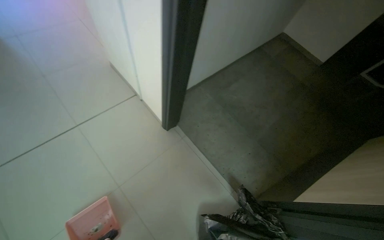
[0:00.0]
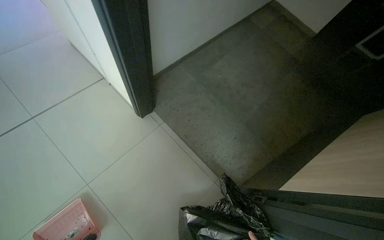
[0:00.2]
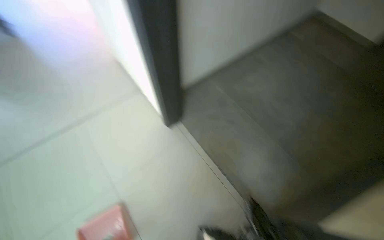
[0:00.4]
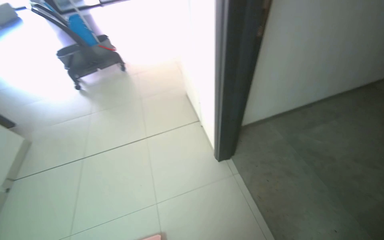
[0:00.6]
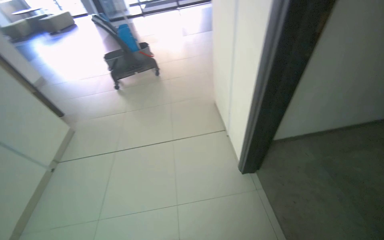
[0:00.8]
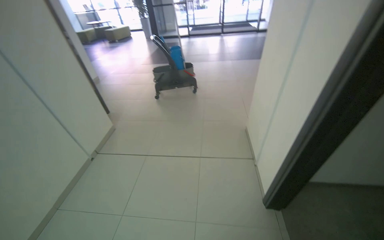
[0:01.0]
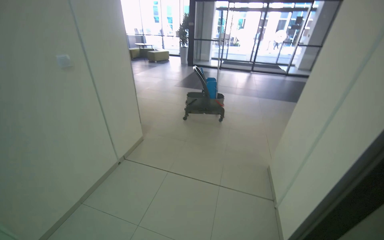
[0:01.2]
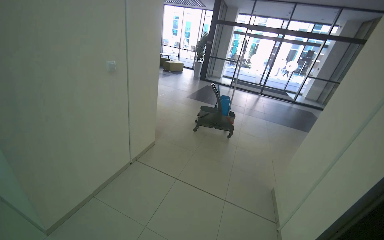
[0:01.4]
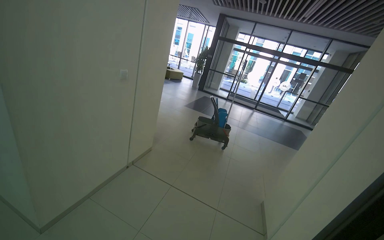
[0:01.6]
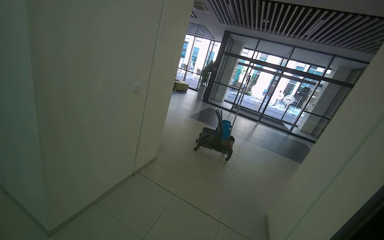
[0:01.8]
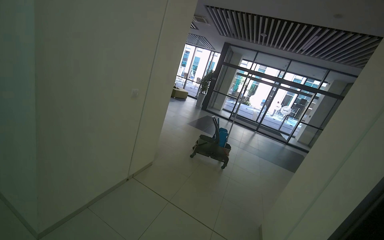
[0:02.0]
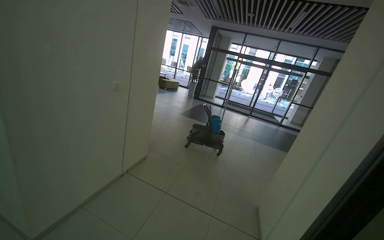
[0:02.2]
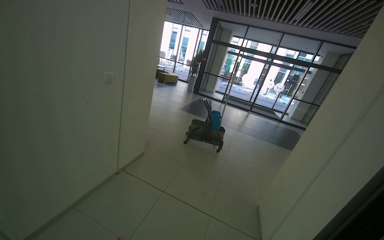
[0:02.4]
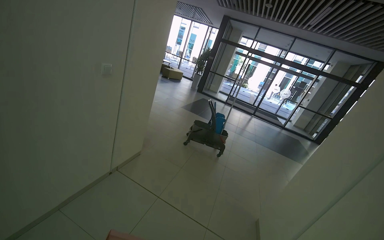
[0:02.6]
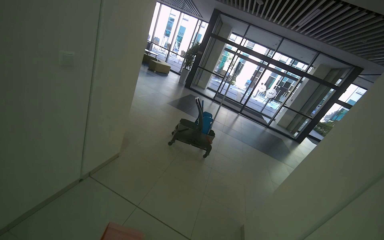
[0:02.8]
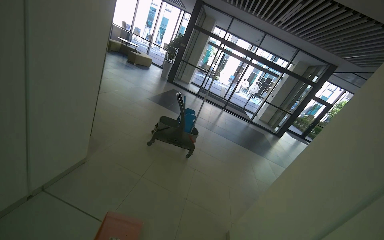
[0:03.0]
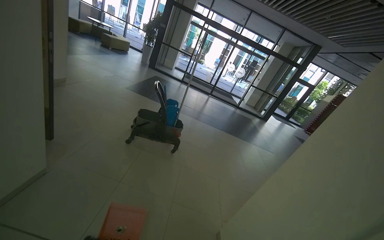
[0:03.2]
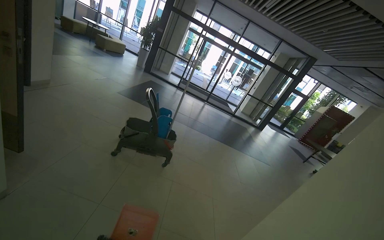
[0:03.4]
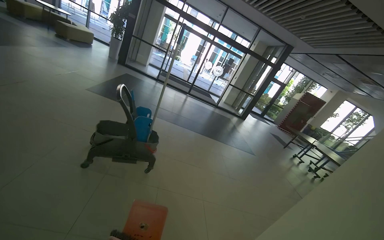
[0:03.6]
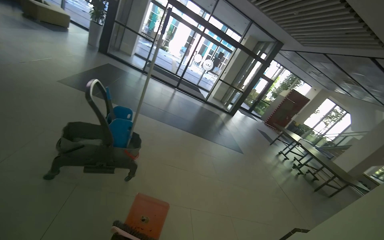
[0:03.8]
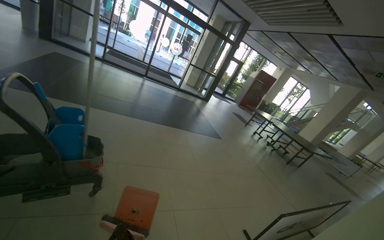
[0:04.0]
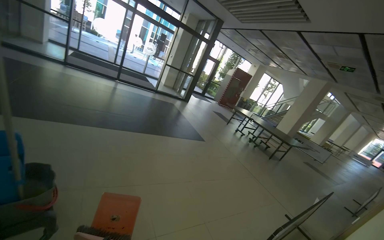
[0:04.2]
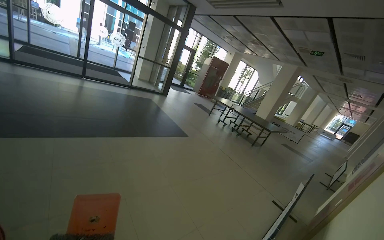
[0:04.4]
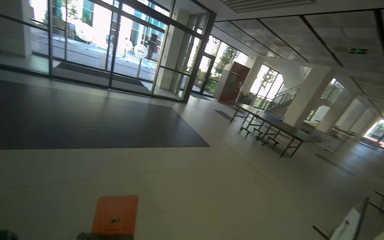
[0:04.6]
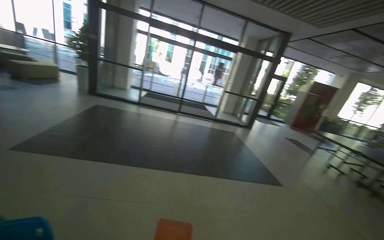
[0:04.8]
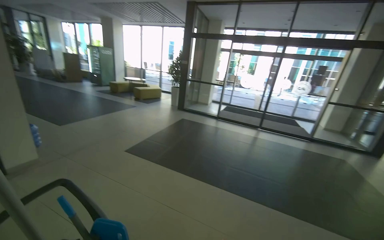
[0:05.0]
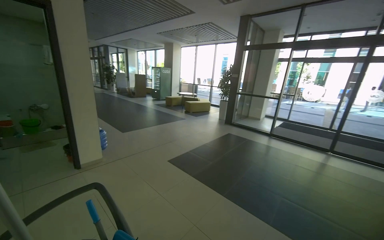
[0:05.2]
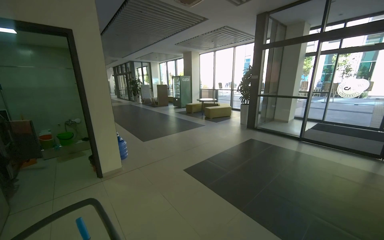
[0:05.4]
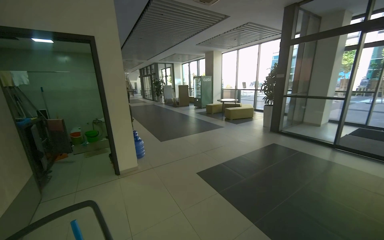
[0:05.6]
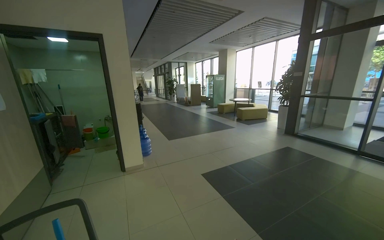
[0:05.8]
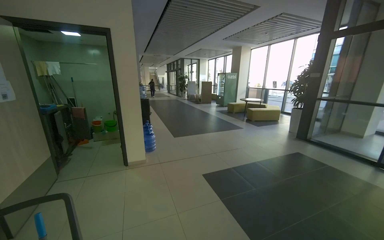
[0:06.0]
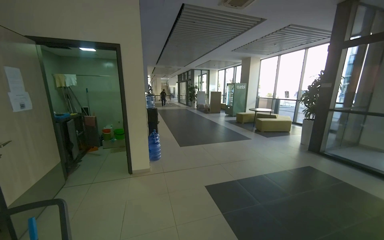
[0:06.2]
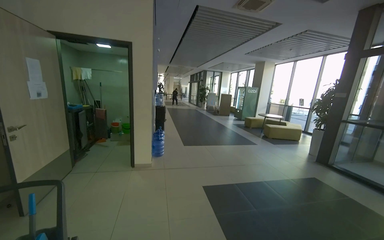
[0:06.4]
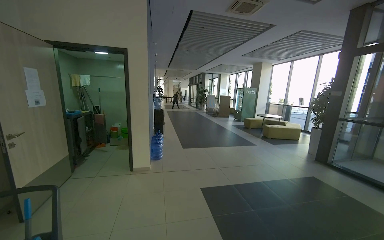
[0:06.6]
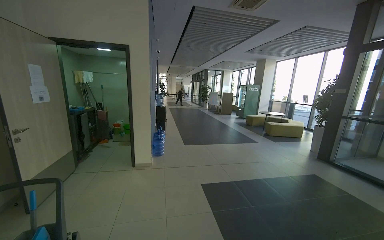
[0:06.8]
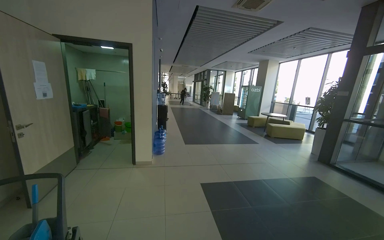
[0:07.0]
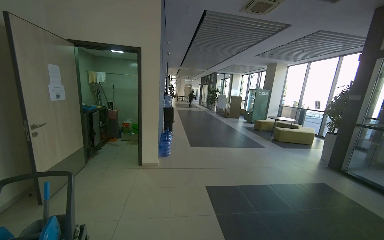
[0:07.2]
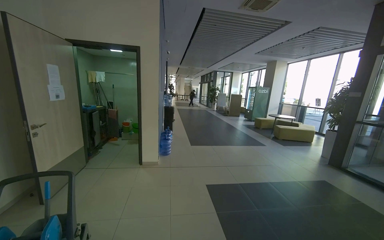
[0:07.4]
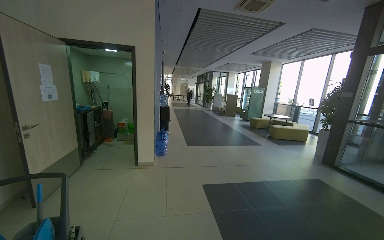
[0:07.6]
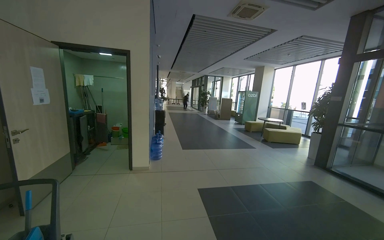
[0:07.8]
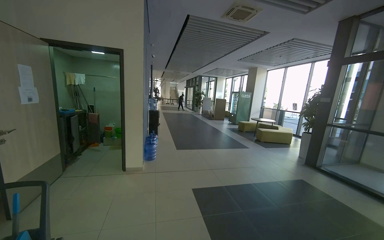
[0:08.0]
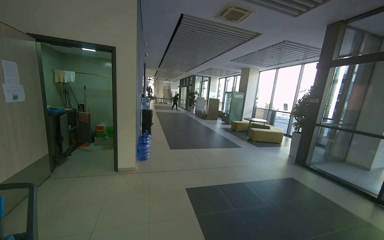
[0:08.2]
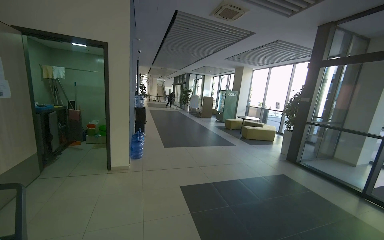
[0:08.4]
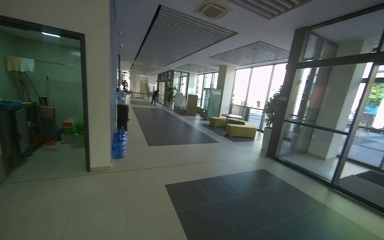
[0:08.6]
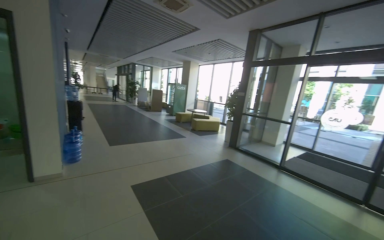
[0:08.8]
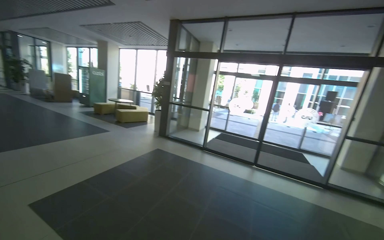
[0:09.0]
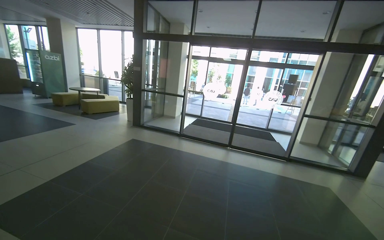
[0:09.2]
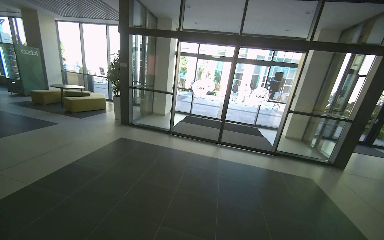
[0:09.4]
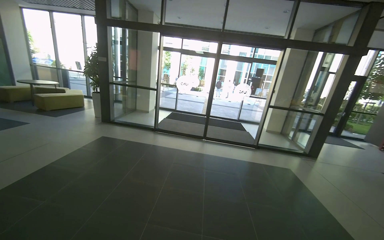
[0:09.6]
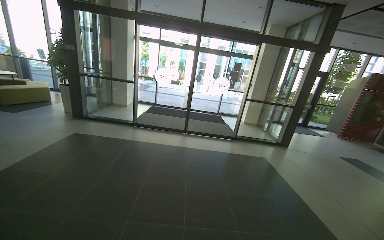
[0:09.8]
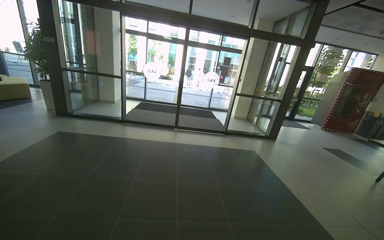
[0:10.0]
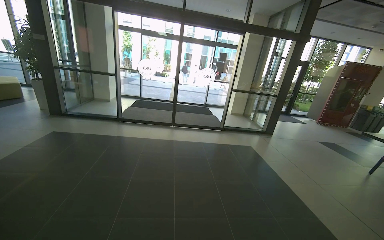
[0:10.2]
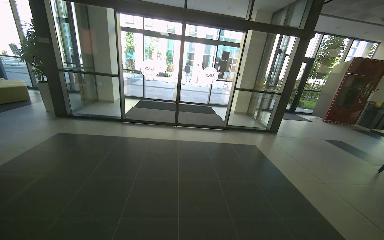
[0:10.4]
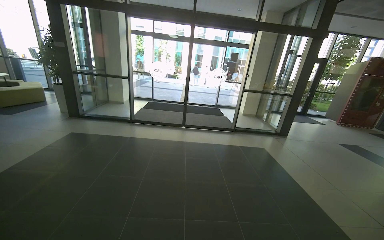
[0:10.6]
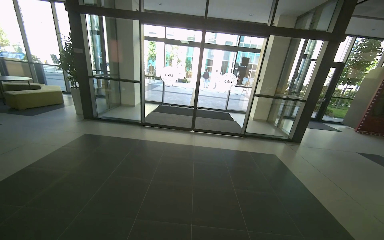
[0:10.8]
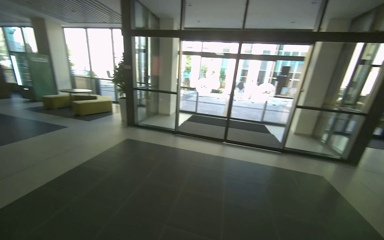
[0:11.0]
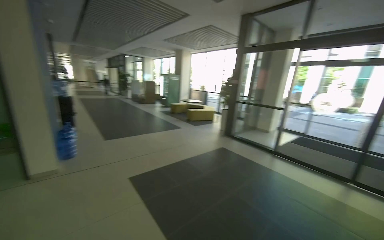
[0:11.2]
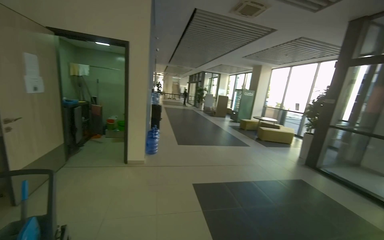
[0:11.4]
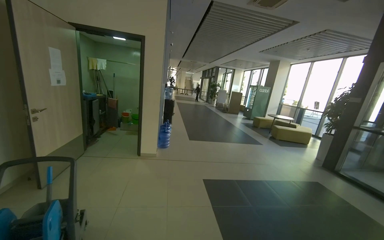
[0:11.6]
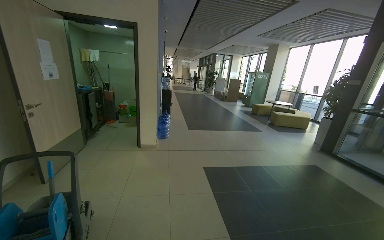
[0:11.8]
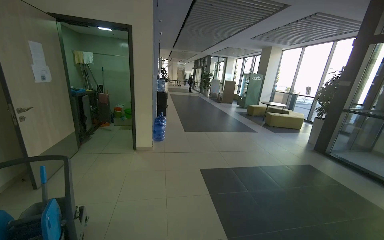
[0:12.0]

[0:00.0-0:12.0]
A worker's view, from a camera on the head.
Job: sweeping floor.
The whole recording: Sweeping hallway floor. The worker sweeps debris from the hallway floor into a dustpan.
0:00.0 to 0:01.6: The camera travels roughly 60 cm. The head turns to the left by approximately 50 degrees. The view tilts some 10 degrees upward.
0:01.6 to 0:03.0: The wearer moves approximately 60 cm.
0:03.0 to 0:04.4: The wearer moves about 1.5 m. The head turns to the right by some 45 degrees. The view tips downward by roughly 20 degrees.
0:04.4 to 0:06.0: The camera is carried about 1.5 m. The wearer looks some 105 degrees further to the left. The view tips upward by roughly 20 degrees.
0:07.6 to 0:09.0: The view pans to the right by about 55 degrees.
0:09.0 to 0:10.4: The wearer looks roughly 30 degrees further to the right. The view tilts some 15 degrees downward.
0:10.4 to 0:12.0: The wearer looks about 85 degrees further to the left.

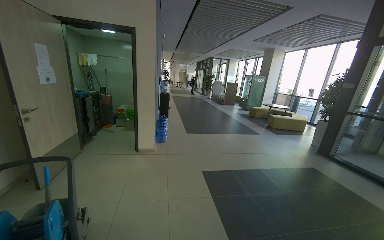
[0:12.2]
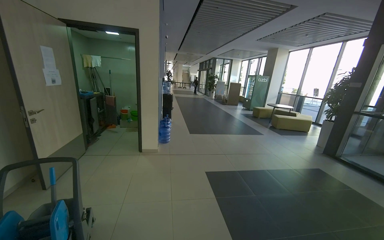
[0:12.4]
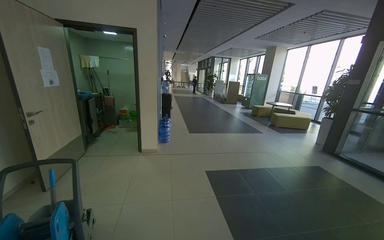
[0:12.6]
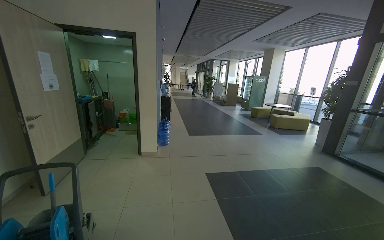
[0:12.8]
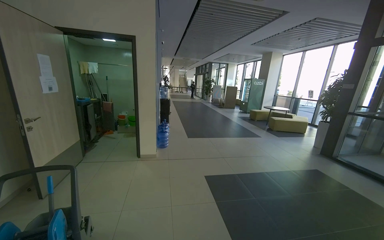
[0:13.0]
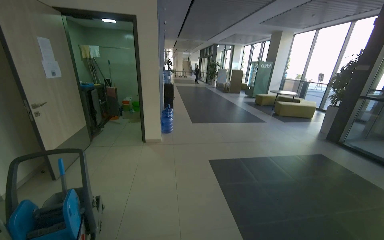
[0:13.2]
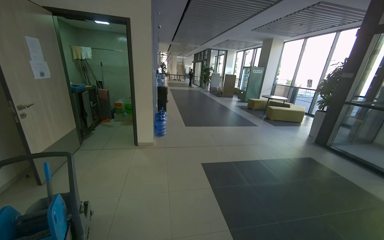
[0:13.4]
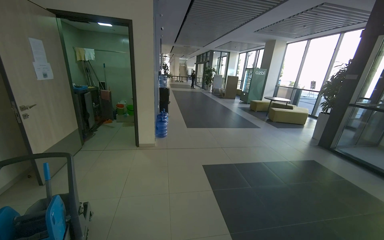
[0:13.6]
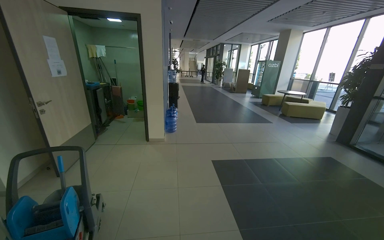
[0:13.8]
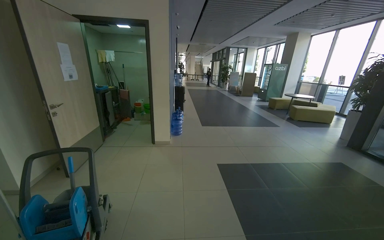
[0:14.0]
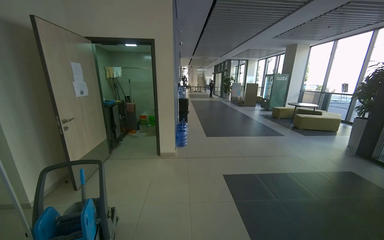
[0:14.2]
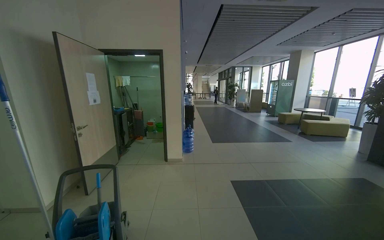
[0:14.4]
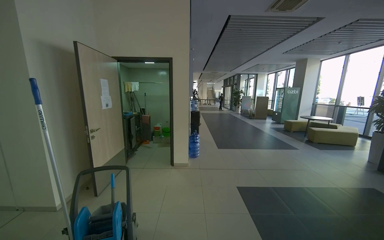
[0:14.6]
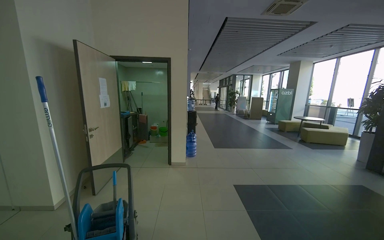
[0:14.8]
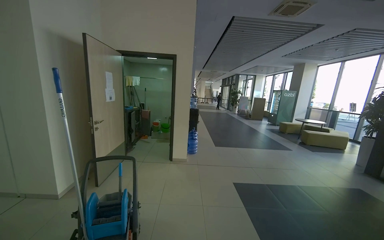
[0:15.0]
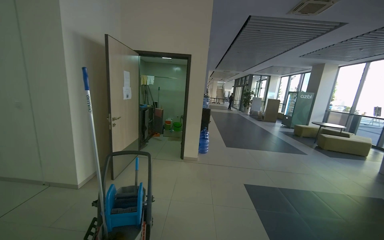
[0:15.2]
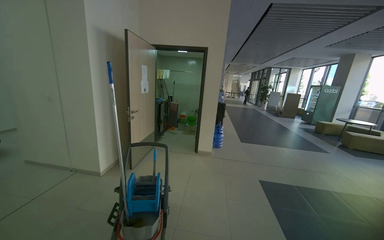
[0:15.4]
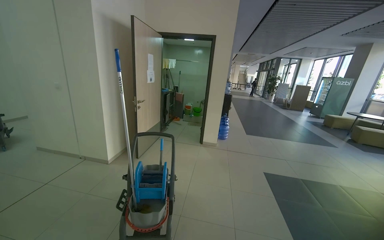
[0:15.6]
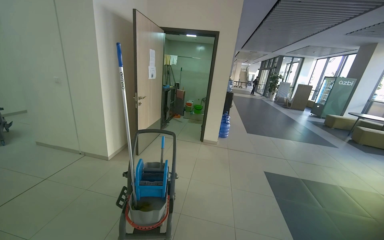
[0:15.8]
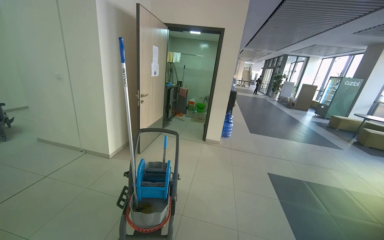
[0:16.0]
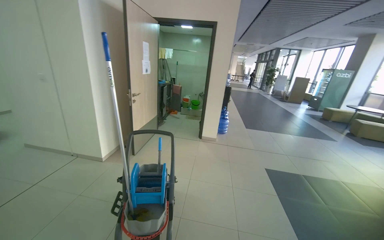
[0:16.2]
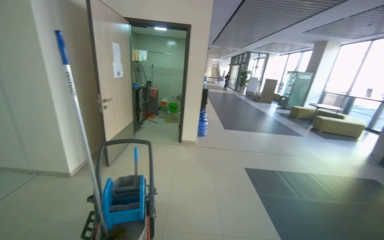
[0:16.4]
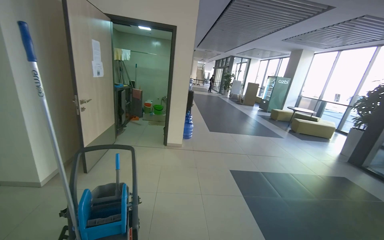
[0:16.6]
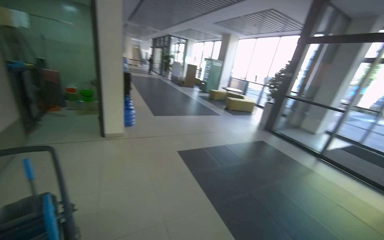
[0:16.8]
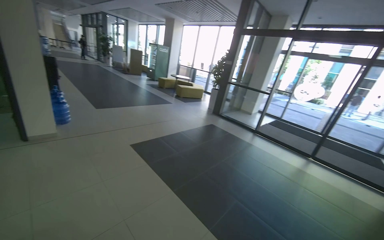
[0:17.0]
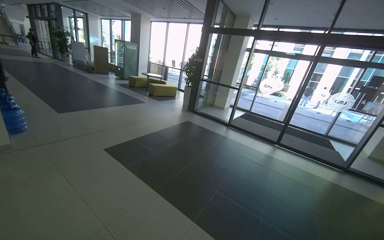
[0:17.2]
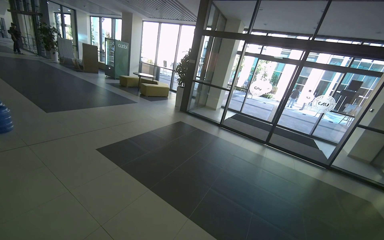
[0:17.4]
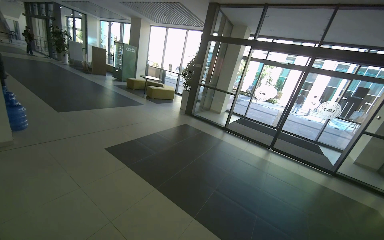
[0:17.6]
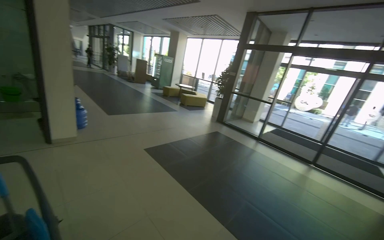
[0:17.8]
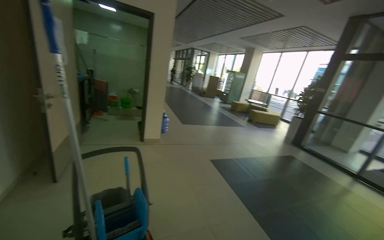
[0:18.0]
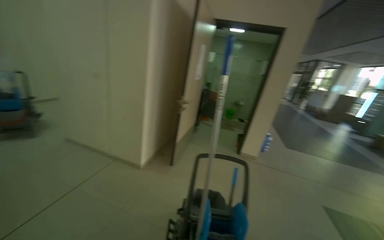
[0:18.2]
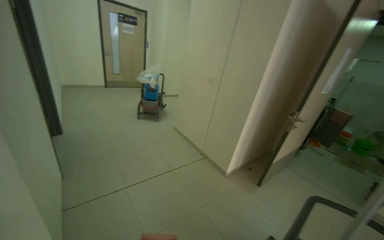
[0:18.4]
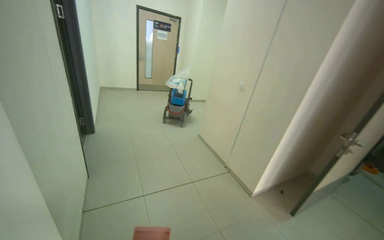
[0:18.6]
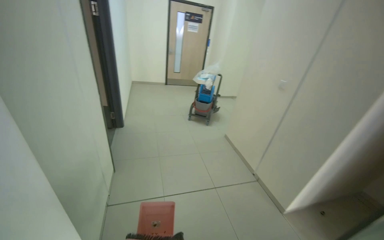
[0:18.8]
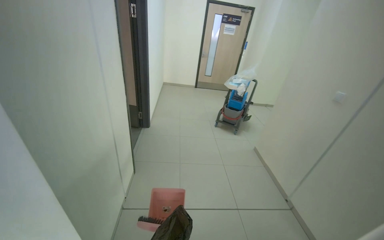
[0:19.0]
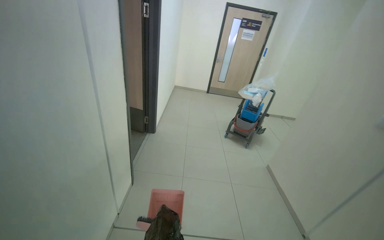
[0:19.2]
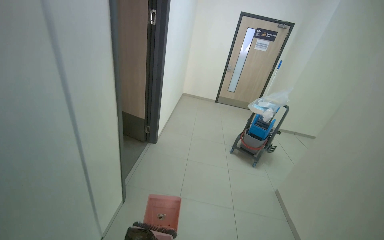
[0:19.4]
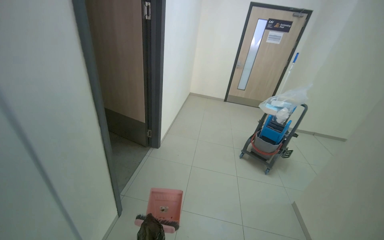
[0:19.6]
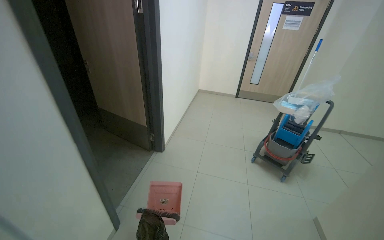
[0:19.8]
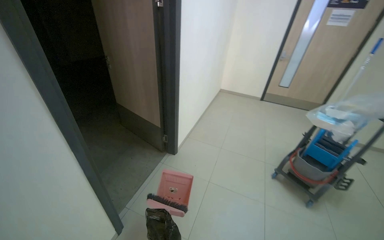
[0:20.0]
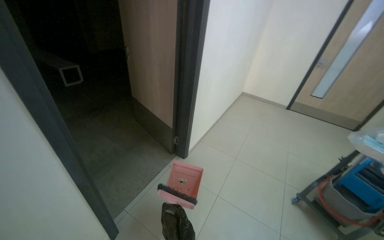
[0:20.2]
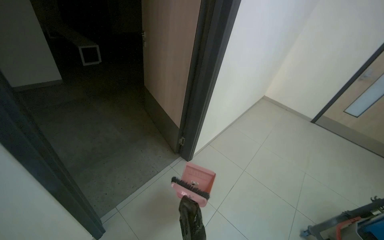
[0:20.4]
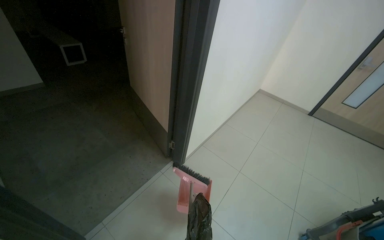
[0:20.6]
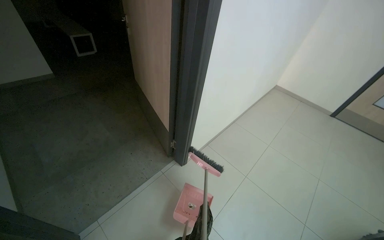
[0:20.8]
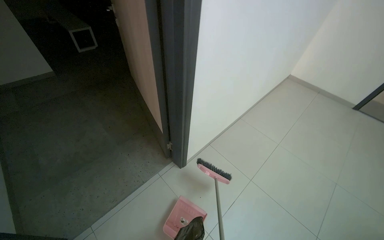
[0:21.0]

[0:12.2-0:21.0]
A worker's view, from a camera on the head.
Job: sweeping floor.
The whole recording: Sweeping hallway floor. The worker sweeps debris from the hallway floor into a dustpan.
0:16.6 to 0:18.0: The view pans to the right by roughly 15 degrees.
0:18.0 to 0:19.6: The camera is carried approximately 1.5 m. The head rotates approximately 115 degrees to the left.
0:19.6 to 0:21.0: The camera travels about 1 m. The wearer's head swings some 35 degrees to the left. The view tilts some 15 degrees downward.
